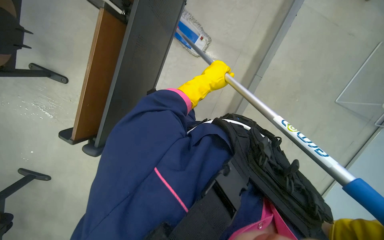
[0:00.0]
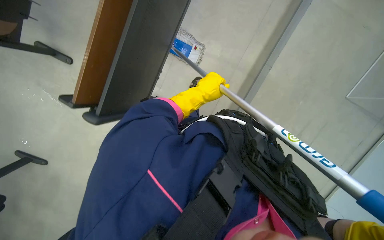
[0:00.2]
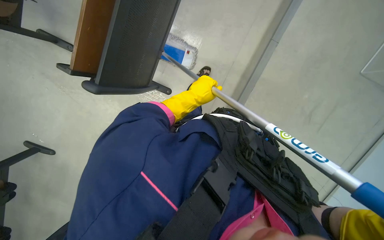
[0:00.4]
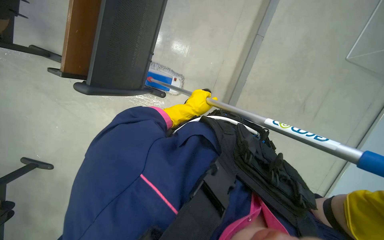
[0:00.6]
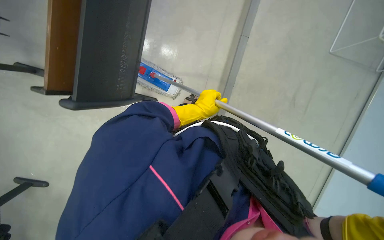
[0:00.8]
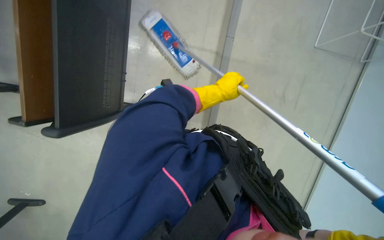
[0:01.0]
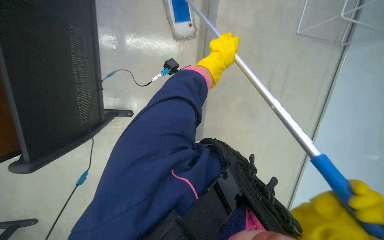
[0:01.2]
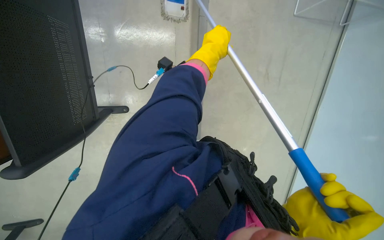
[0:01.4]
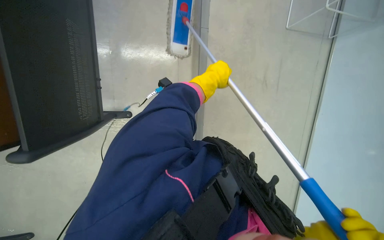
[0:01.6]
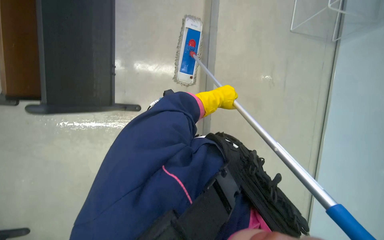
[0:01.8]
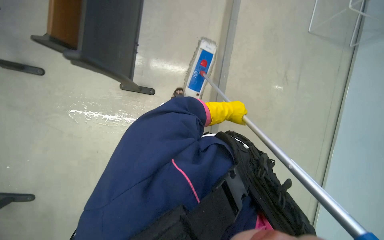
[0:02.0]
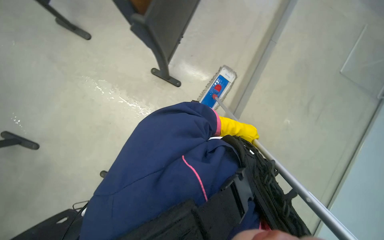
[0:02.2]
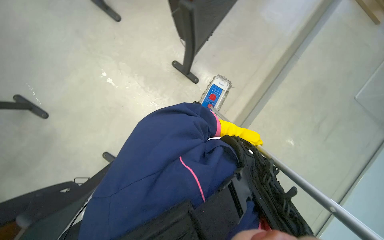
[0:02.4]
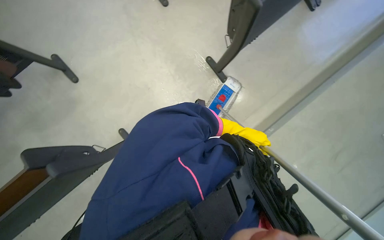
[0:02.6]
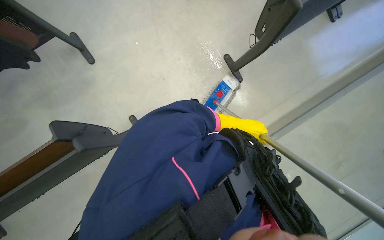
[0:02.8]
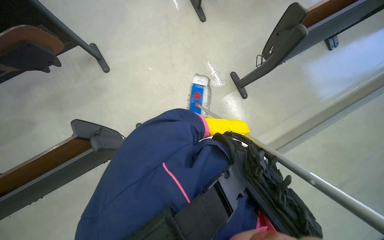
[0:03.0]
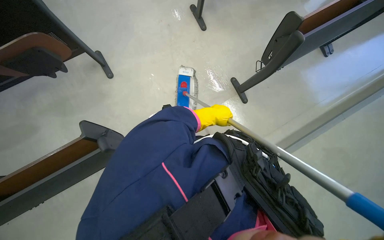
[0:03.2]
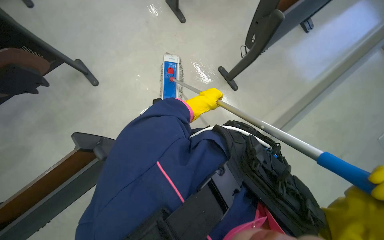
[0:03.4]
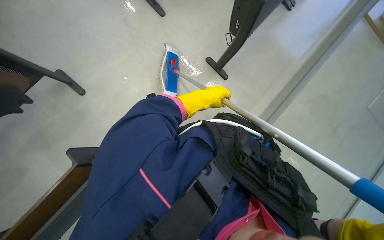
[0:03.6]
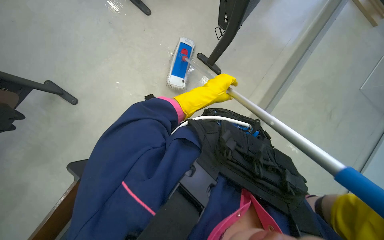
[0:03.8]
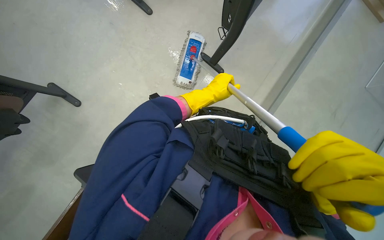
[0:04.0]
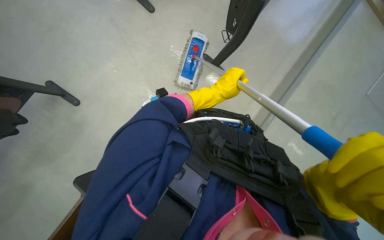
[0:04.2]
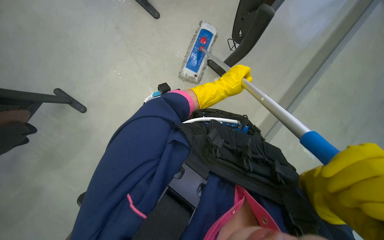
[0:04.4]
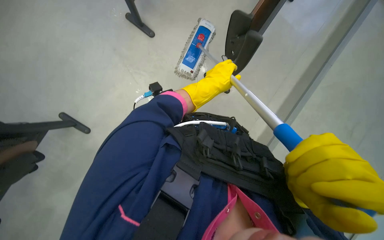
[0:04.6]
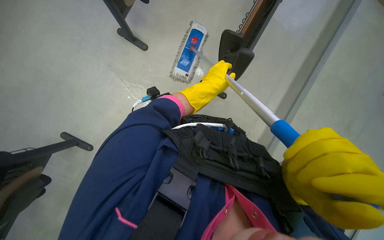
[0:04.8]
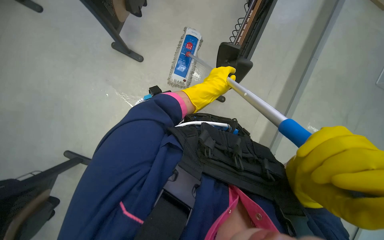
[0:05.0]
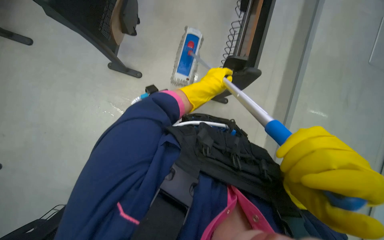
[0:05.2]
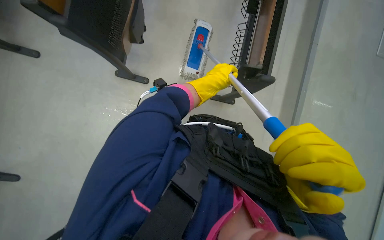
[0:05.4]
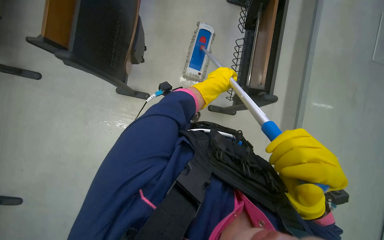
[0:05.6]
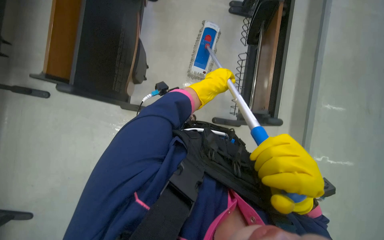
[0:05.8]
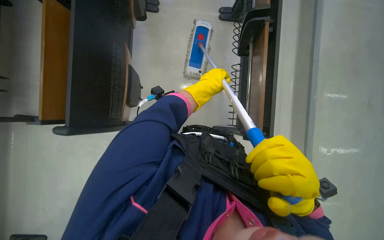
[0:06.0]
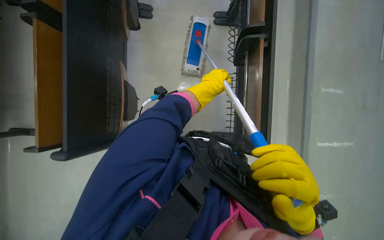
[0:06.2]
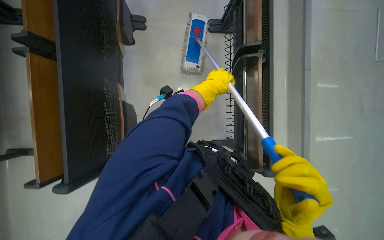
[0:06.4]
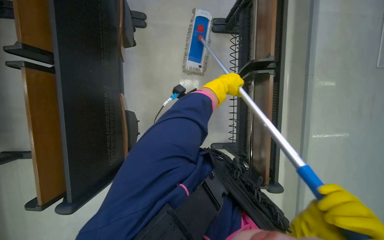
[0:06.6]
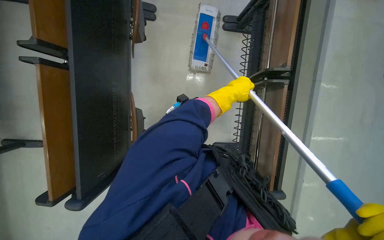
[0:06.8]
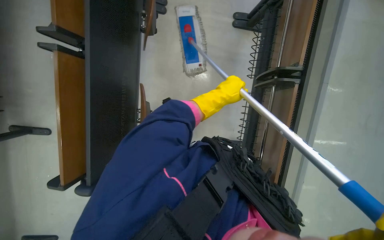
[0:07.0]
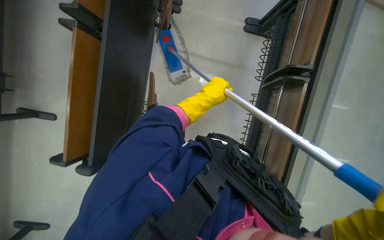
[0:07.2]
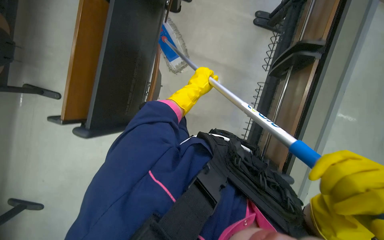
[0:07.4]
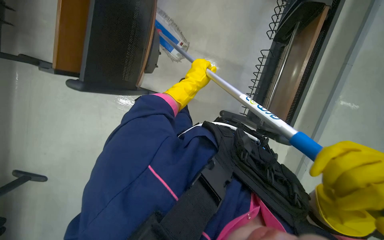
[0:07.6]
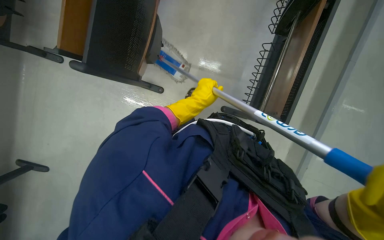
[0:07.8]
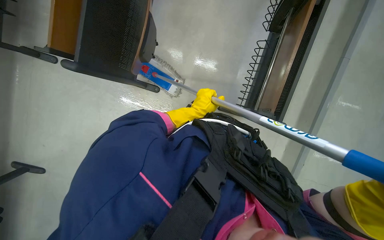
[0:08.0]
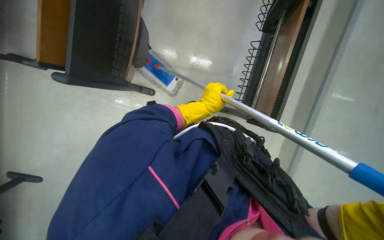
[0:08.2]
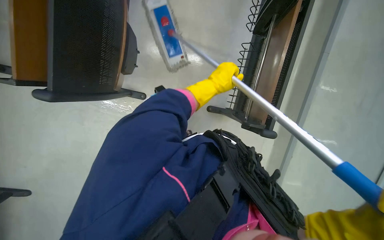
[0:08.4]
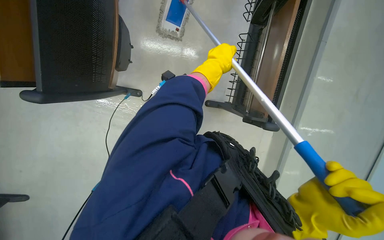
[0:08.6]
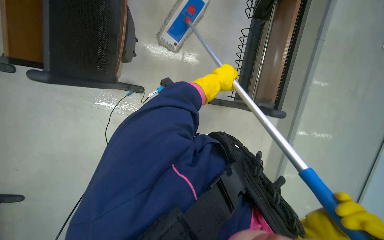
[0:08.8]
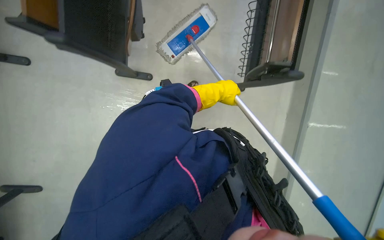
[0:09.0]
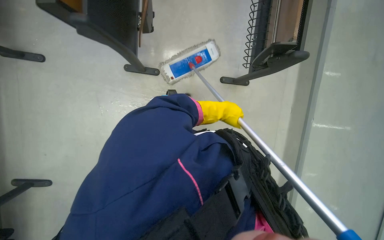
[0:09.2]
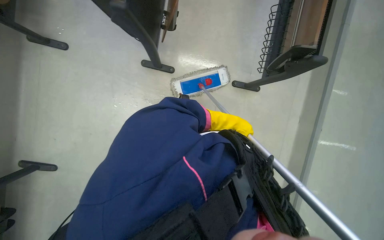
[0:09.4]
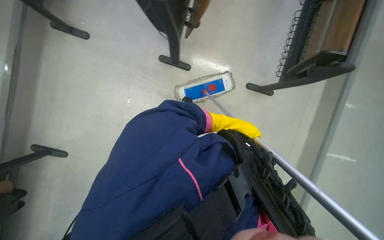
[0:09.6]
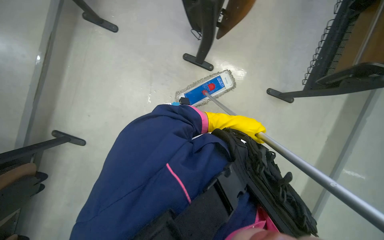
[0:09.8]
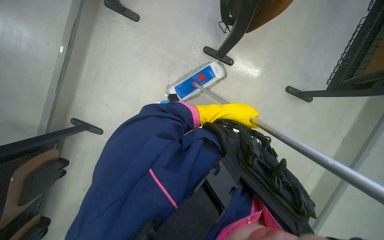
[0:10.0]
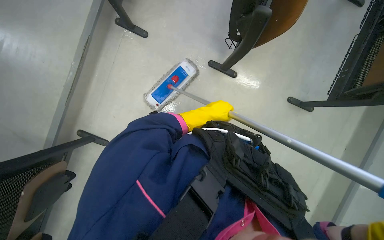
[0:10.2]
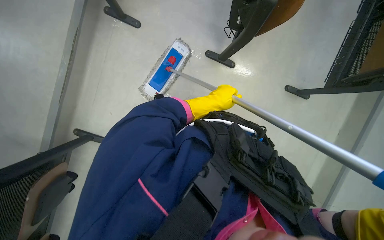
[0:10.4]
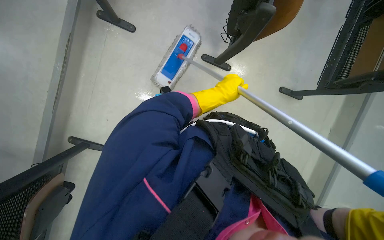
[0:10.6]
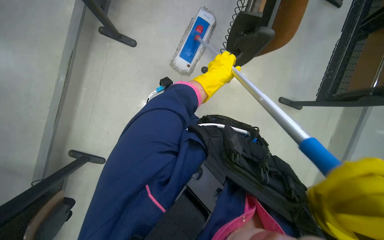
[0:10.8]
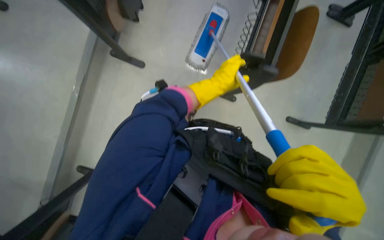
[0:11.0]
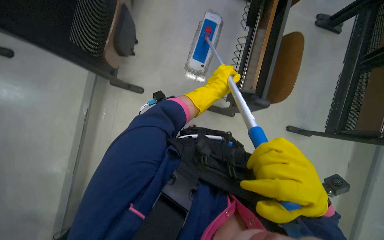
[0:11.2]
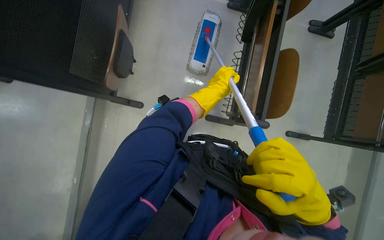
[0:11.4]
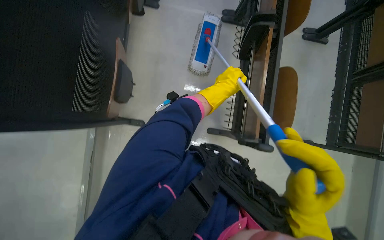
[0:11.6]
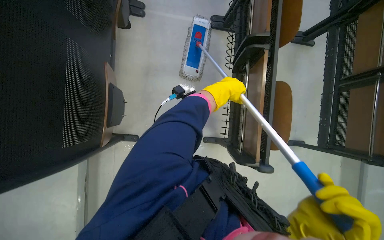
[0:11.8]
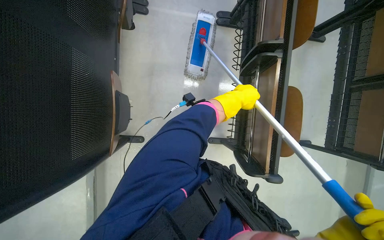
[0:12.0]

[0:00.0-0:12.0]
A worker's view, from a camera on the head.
Job: mopping floor.
The whole recording: Mopping classroom floor. The worker sprays liquid and mops the classroom floor, moving chairs to clean underneath.
0:03.0 to 0:04.4: The left hand moves nearer to the camera, up the picture and to the left, roughly 25 cm.
0:06.0 to 0:07.6: The left hand shifts approximately 25 cm to the left.
0:09.0 to 0:10.4: The head turns to the left by some 25 degrees.
0:10.4 to 0:12.0: The head travels some 80 cm.

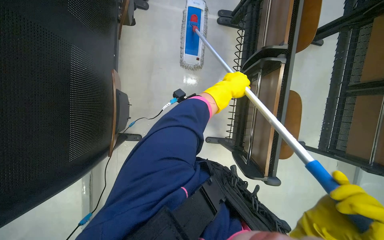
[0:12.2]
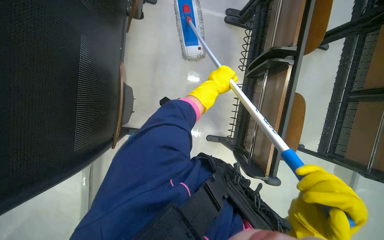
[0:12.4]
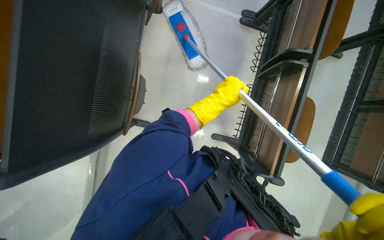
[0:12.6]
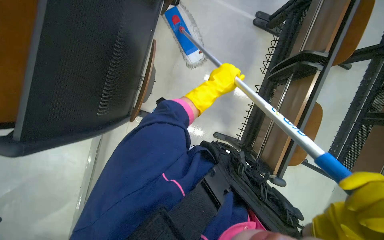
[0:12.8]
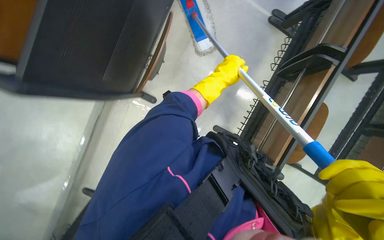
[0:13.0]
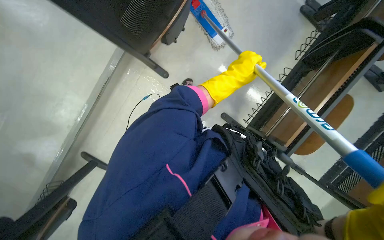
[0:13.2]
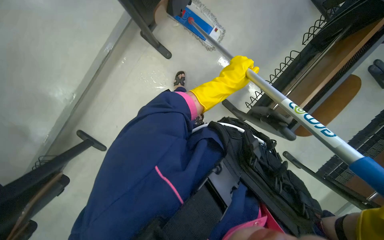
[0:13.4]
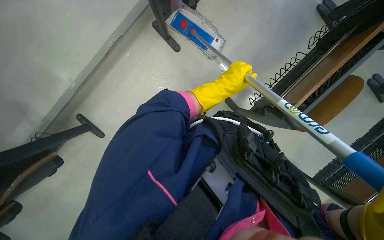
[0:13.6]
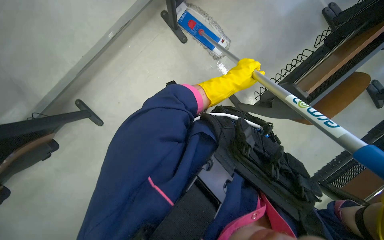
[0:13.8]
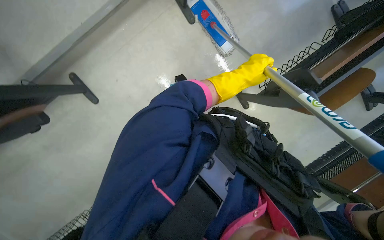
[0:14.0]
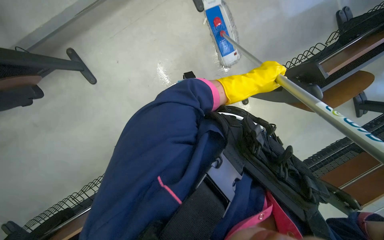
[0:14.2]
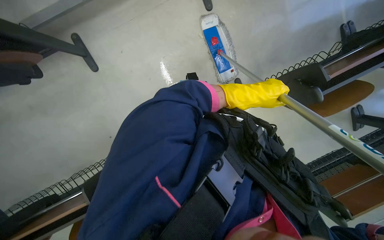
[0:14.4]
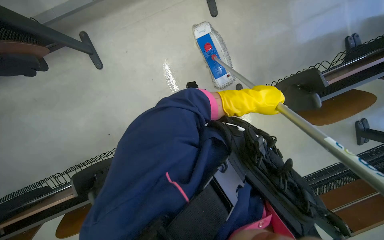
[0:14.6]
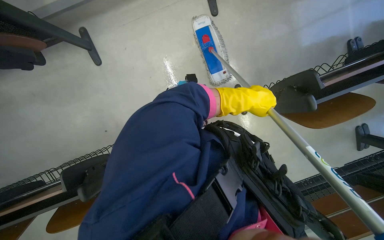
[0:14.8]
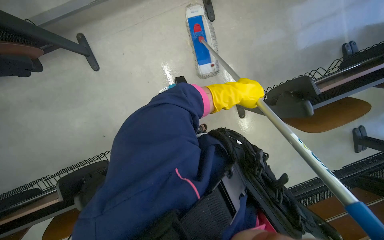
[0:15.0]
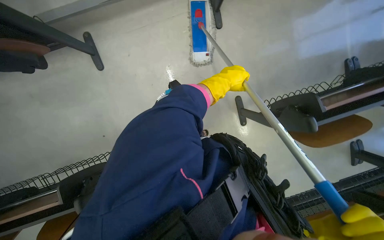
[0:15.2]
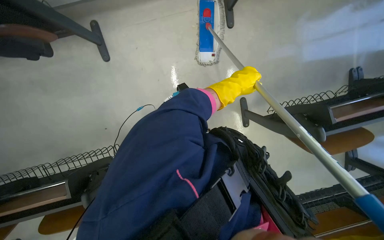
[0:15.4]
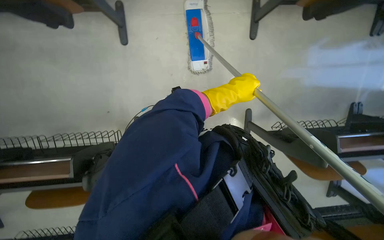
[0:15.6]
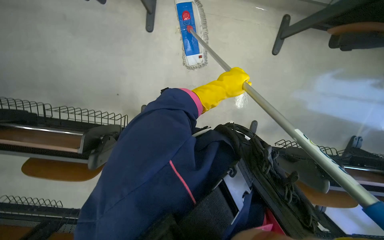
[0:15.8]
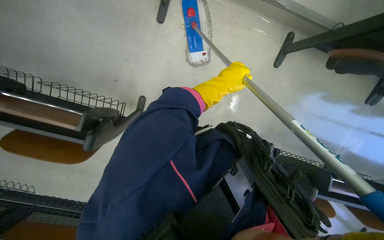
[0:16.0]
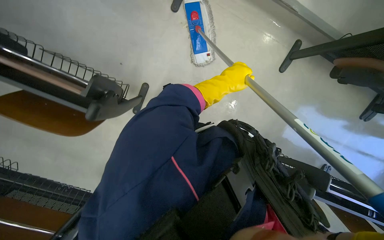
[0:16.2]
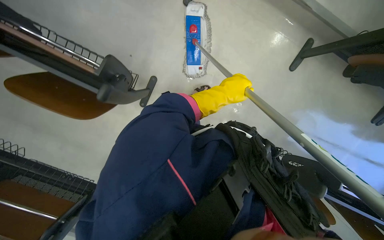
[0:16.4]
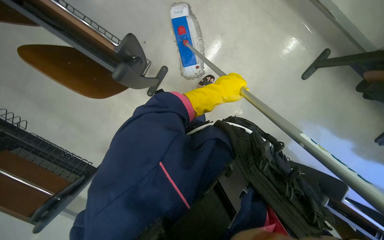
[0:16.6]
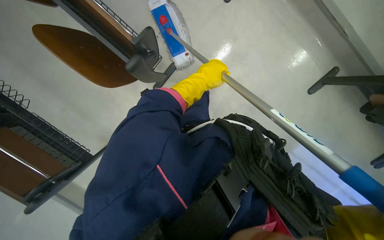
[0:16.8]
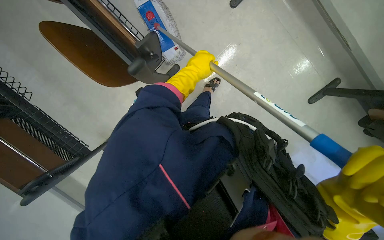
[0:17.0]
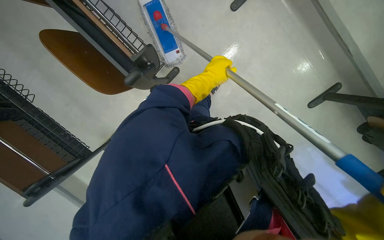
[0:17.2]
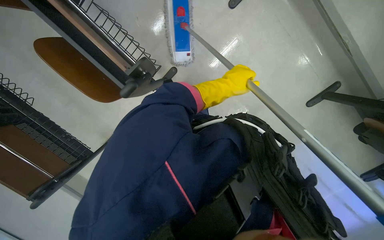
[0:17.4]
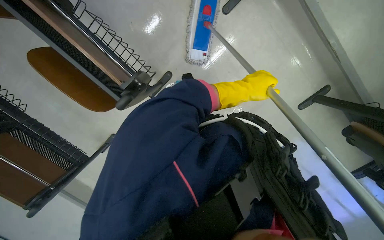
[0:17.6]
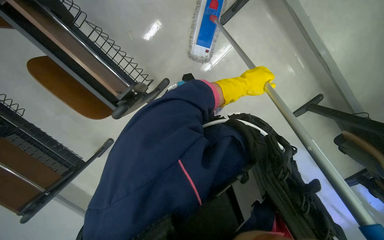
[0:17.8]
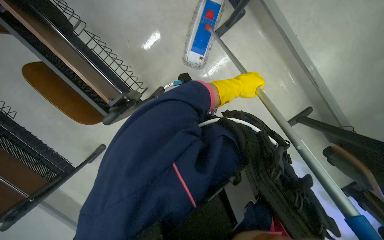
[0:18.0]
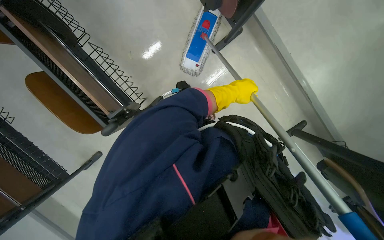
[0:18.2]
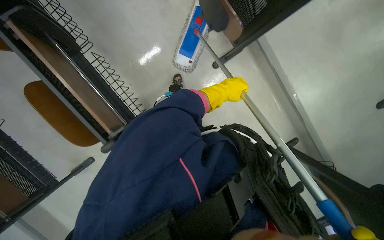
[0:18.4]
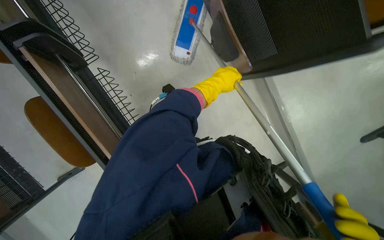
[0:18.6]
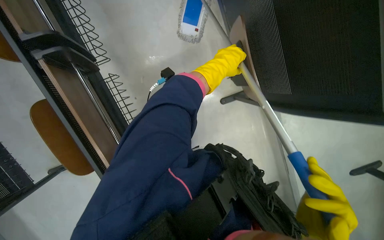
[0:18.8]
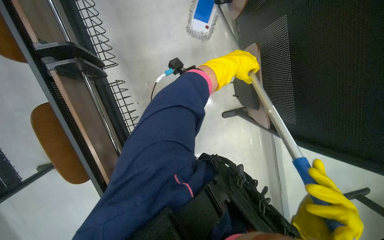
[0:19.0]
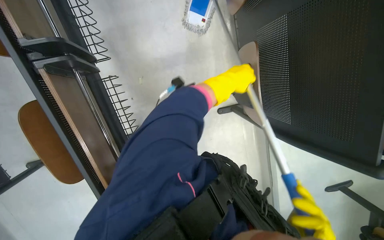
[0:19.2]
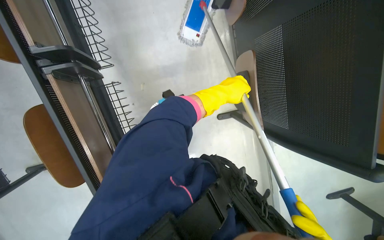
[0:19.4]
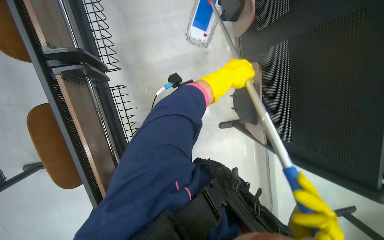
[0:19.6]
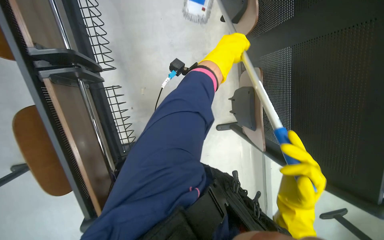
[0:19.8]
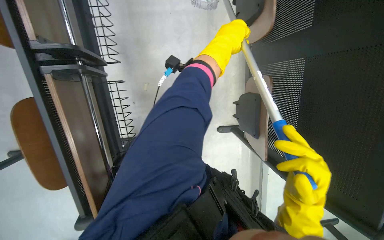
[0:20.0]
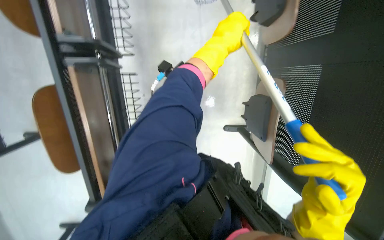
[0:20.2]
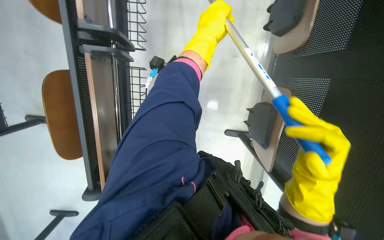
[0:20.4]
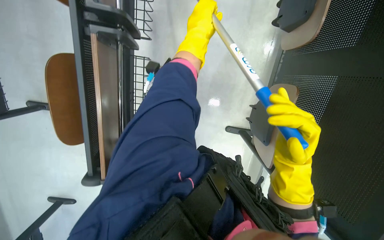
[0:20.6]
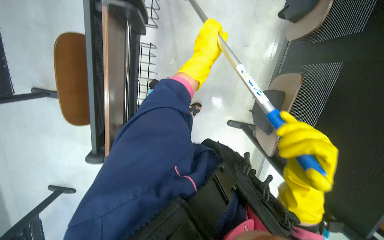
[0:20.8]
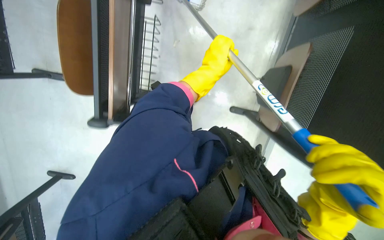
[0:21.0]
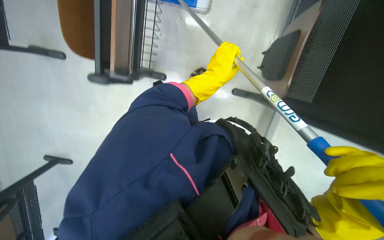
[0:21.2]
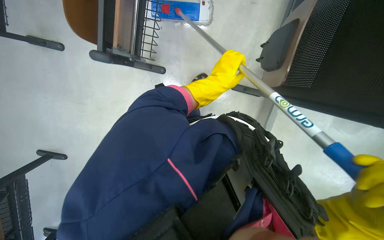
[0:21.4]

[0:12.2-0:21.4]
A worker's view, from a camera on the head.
Job: mopping floor.
The whole recording: Mopping classroom floor. The worker sprays liquid and mops the classroom floor, moving chairs to clean underneath.
0:12.2 to 0:13.8: The scene turns about 35 degrees clockwise in the picture.
0:15.2 to 0:16.8: The camera is carried roughly 40 cm. The scene rotates clockwise by about 60 degrees.
0:16.8 to 0:18.4: The left hand goes roughly 15 cm to the right.
0:18.4 to 0:19.8: The head travels roughly 40 cm.
0:19.8 to 0:21.4: The left hand moves down the picture, approximately 40 cm.
